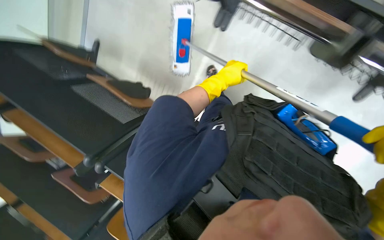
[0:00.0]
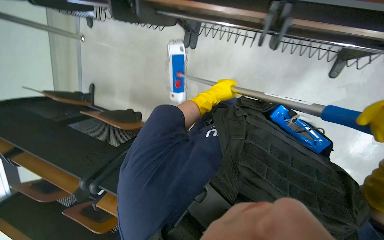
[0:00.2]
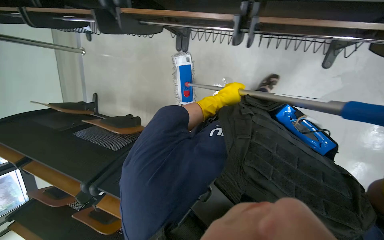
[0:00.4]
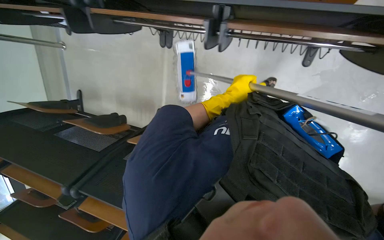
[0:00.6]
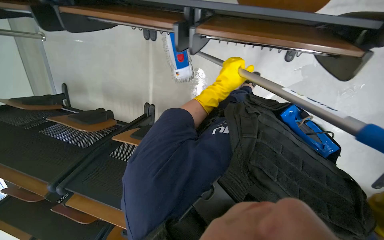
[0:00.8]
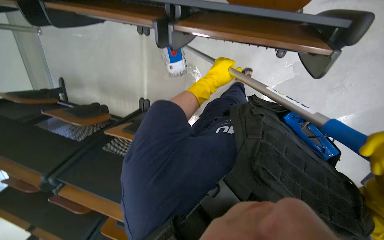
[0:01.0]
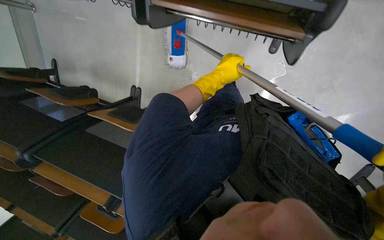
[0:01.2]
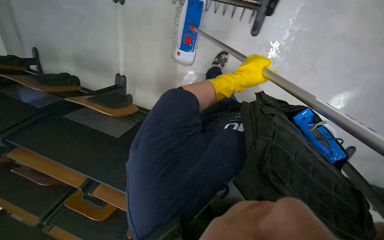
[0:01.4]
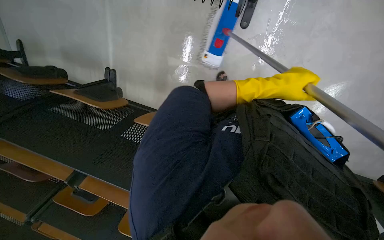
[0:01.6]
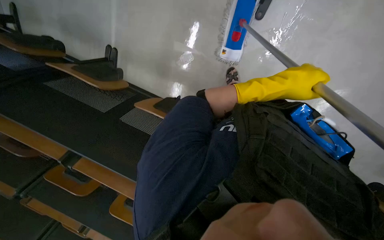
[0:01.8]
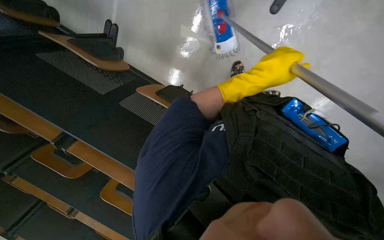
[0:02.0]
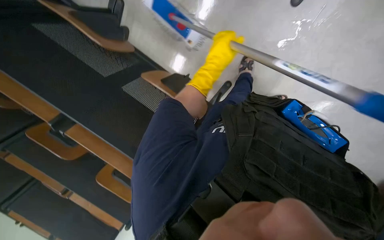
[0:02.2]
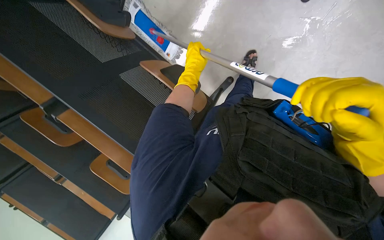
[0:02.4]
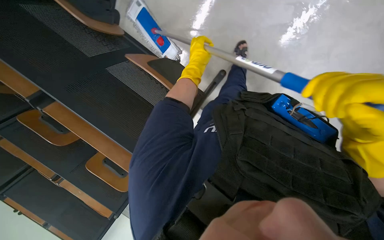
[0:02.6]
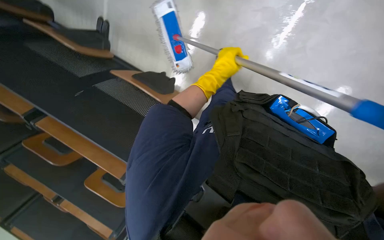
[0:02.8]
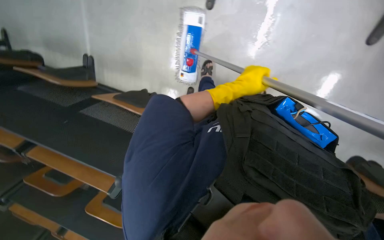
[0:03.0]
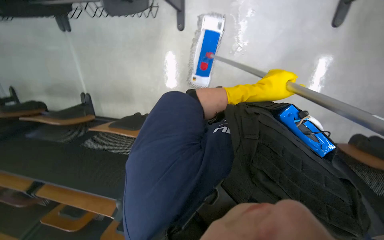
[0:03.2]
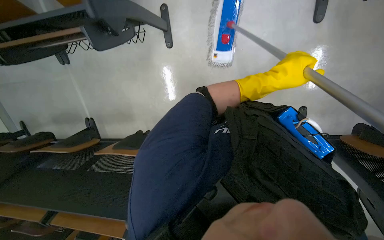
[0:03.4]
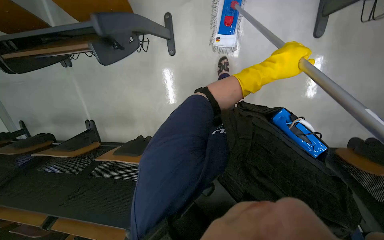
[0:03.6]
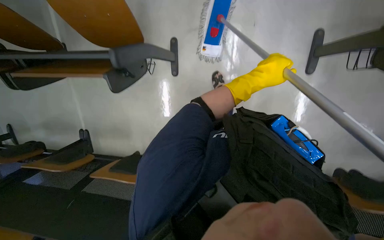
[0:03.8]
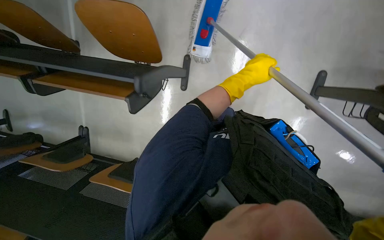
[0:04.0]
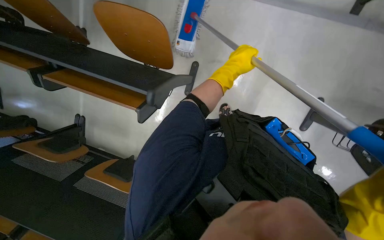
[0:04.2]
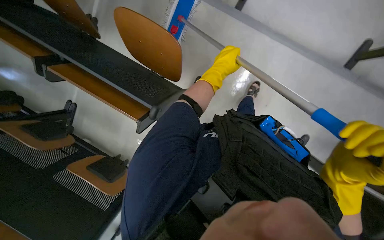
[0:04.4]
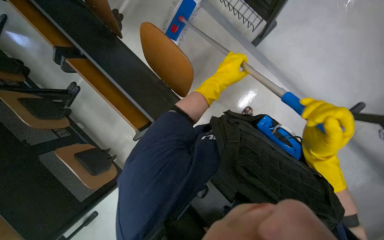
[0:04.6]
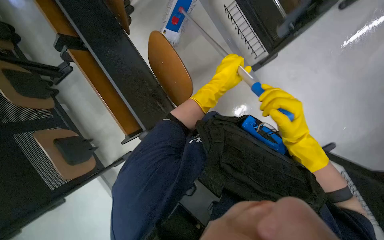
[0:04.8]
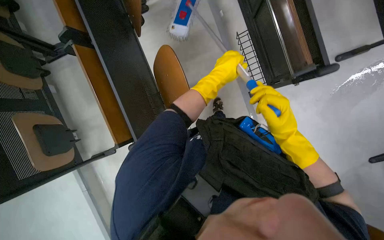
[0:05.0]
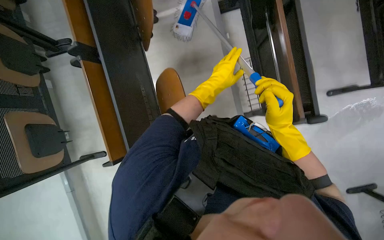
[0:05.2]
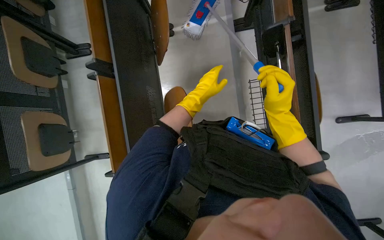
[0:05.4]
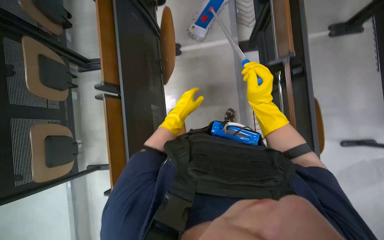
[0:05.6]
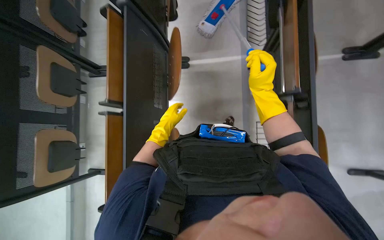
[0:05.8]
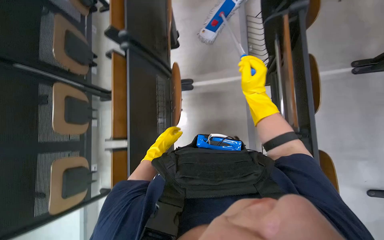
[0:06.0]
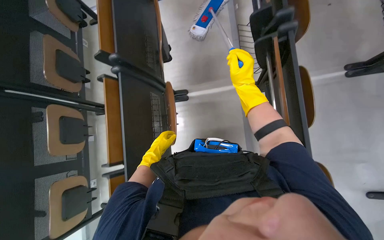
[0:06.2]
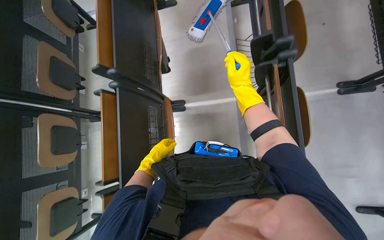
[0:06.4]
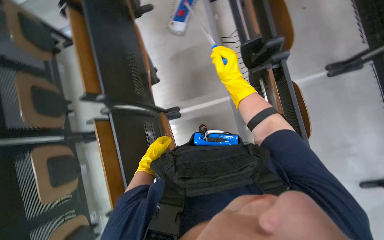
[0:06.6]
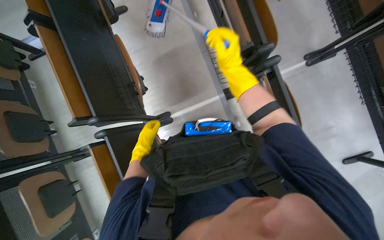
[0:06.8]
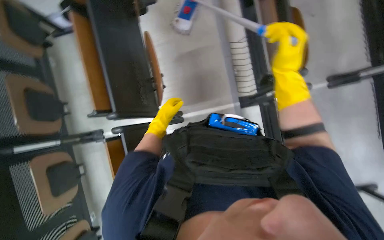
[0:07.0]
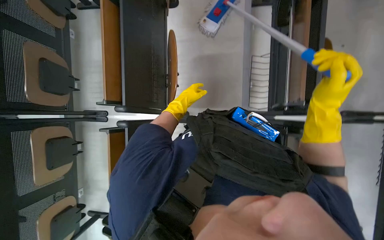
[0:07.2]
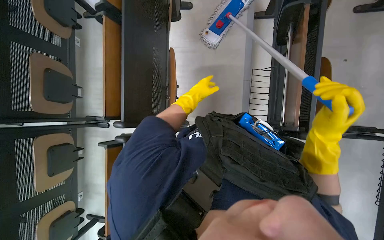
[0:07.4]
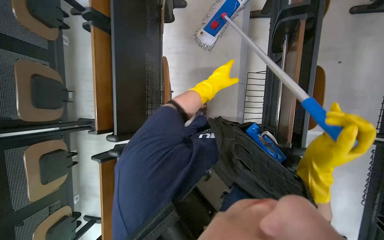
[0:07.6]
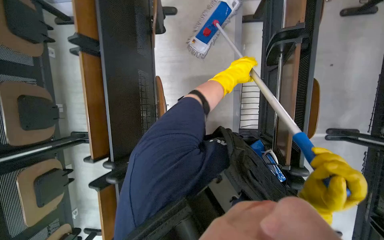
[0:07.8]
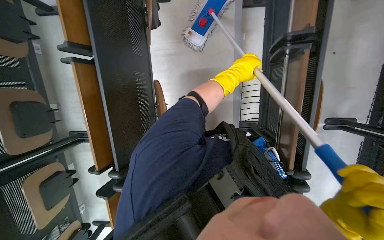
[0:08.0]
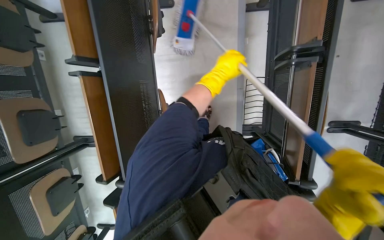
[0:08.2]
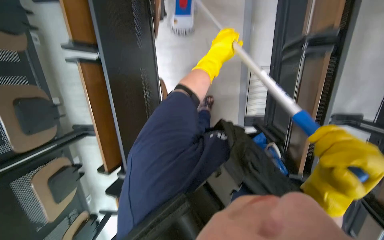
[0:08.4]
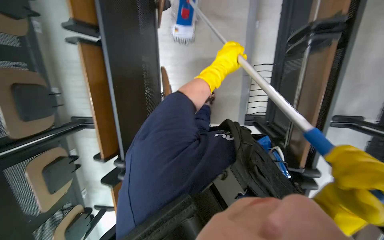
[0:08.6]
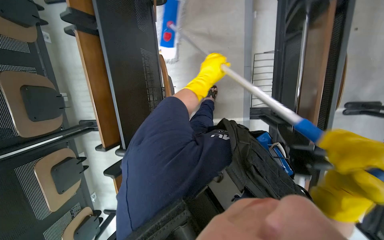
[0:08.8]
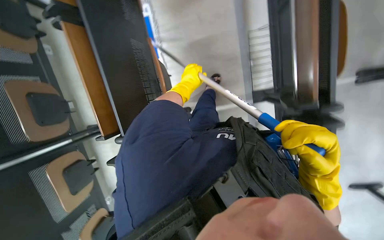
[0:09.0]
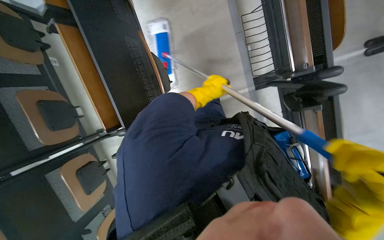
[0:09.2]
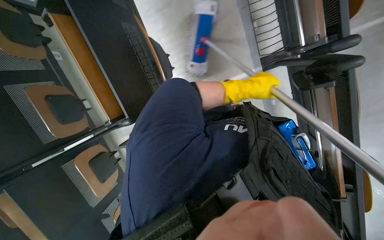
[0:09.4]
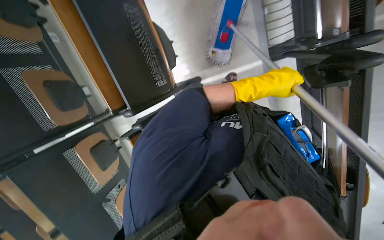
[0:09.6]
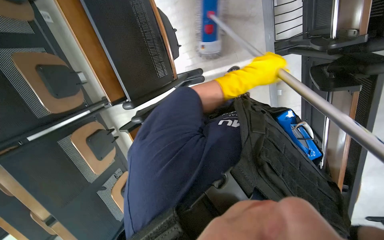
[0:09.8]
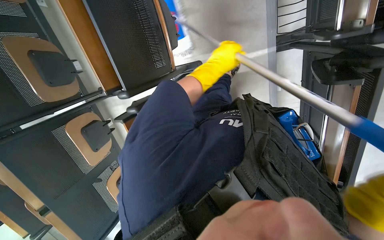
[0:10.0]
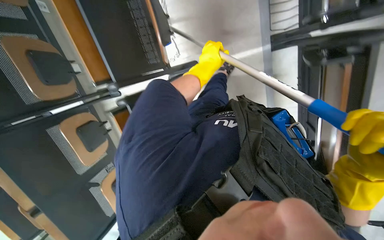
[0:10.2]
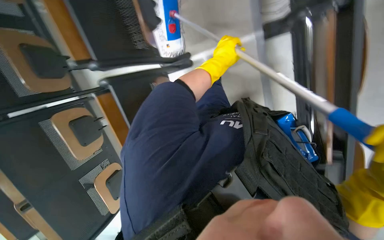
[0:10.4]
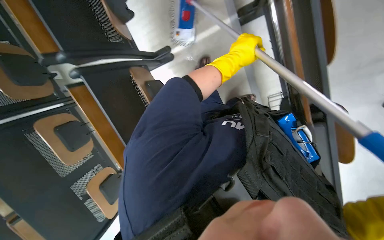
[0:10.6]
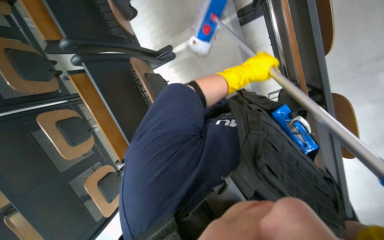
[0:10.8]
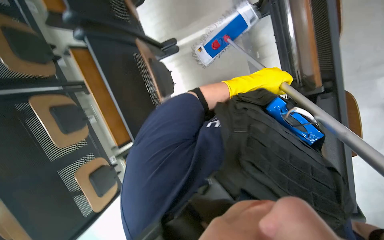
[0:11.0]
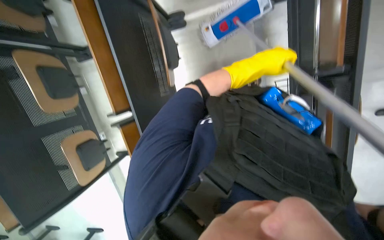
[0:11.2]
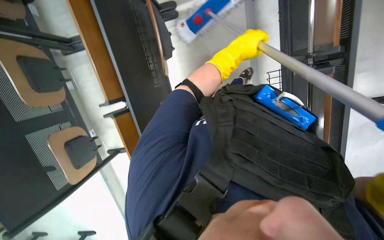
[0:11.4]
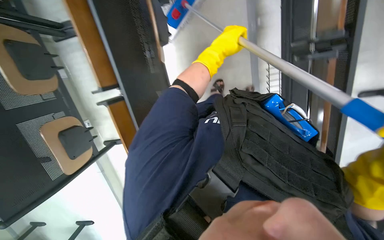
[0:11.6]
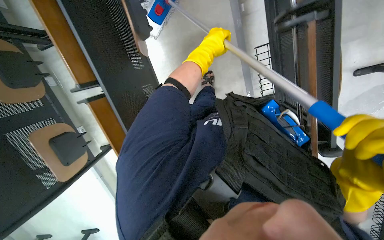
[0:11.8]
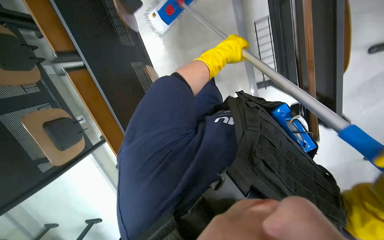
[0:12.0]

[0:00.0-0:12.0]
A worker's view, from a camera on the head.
Job: mopping floor.
The whole recording: Mopping lecture hall floor. The worker mops the floor in the lecture hall, moving chairs and other items as needed to clean the area.
0:00.0 to 0:01.6: The head travels to the right, about 50 cm.
0:01.6 to 0:03.0: The left hand shifts approximately 10 cm farther from the camera.
0:03.0 to 0:04.4: The head travels roughly 50 cm.
0:04.4 to 0:06.0: The camera is carried roughly 70 cm. The view tilts roughly 15 degrees upward. The scene rotates clockwise by about 55 degrees.
0:06.0 to 0:07.6: The camera is carried roughly 70 cm.
0:07.6 to 0:09.0: The left hand is displaced to the left by some 10 cm.
0:09.0 to 0:10.4: The left hand shifts roughly 25 cm to the right.
0:10.4 to 0:12.0: The left hand travels to the right and back again, roughly 15 cm each way.

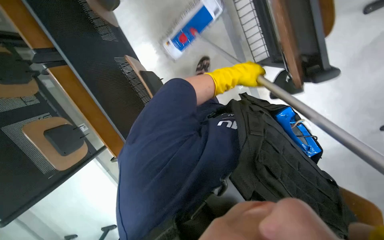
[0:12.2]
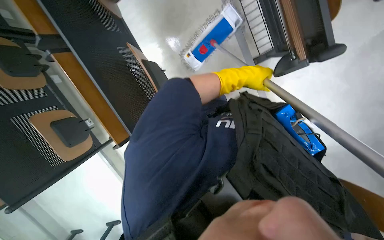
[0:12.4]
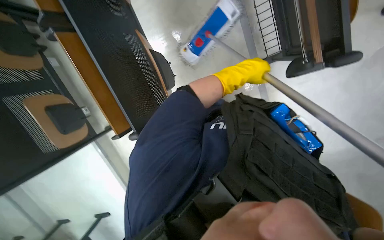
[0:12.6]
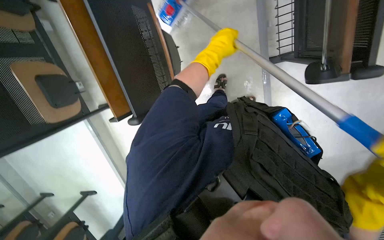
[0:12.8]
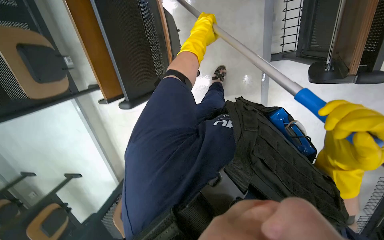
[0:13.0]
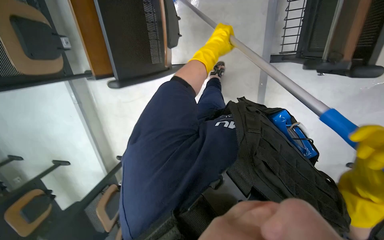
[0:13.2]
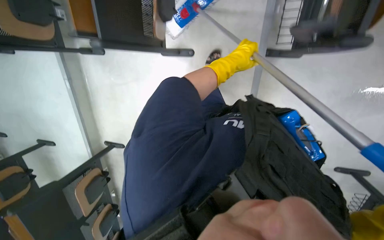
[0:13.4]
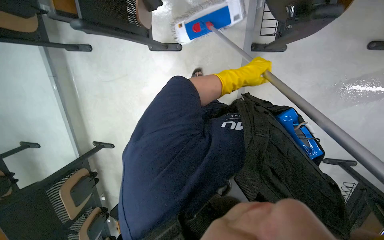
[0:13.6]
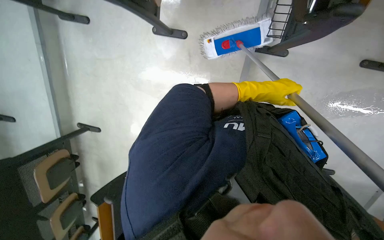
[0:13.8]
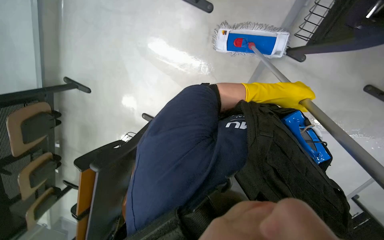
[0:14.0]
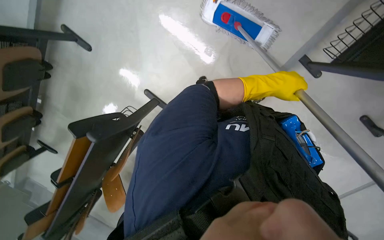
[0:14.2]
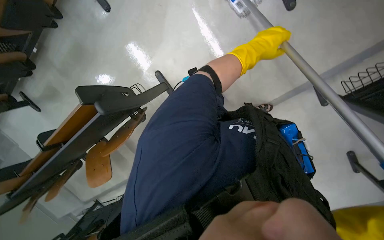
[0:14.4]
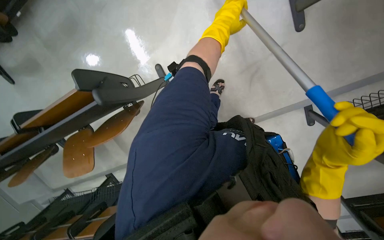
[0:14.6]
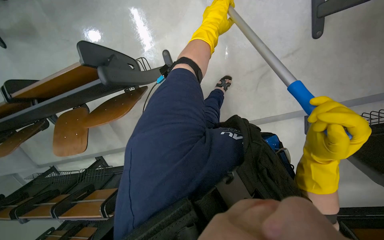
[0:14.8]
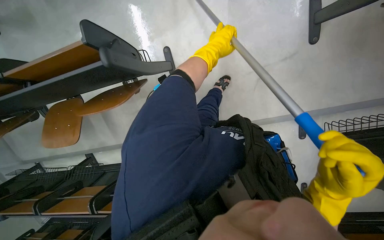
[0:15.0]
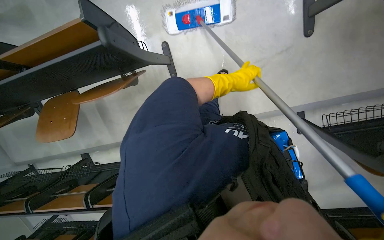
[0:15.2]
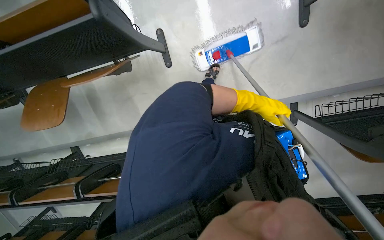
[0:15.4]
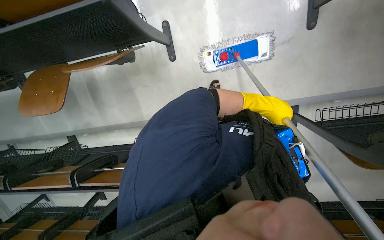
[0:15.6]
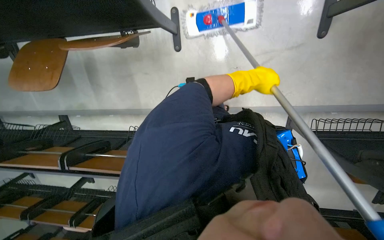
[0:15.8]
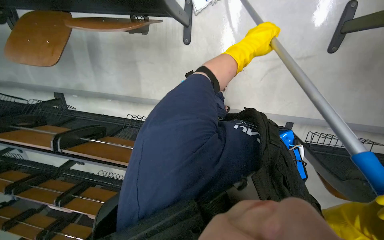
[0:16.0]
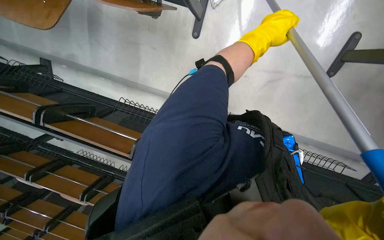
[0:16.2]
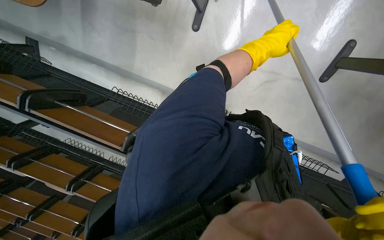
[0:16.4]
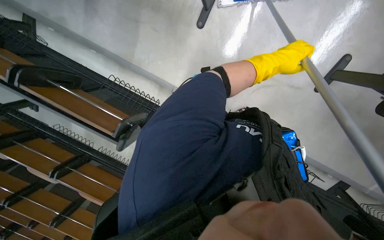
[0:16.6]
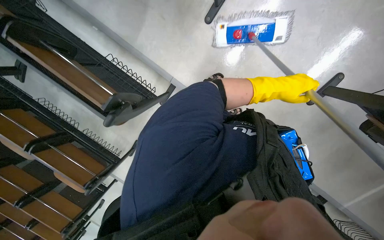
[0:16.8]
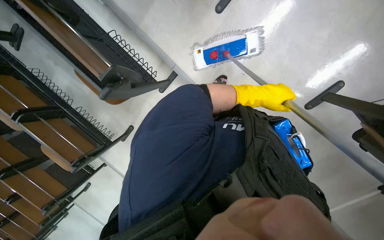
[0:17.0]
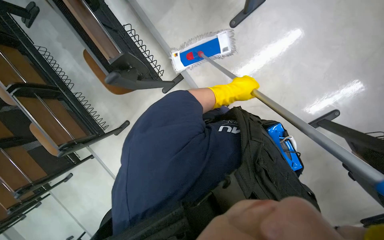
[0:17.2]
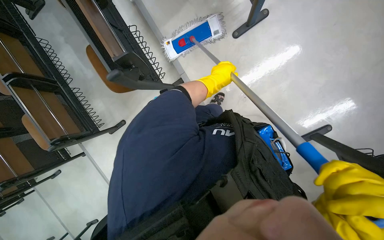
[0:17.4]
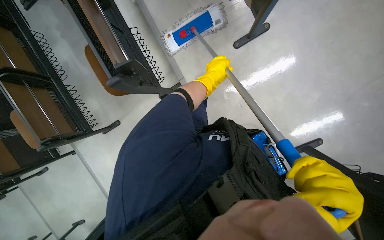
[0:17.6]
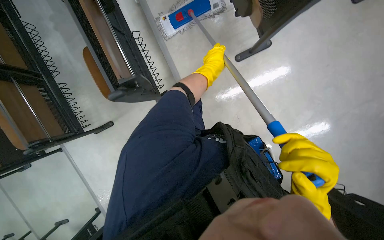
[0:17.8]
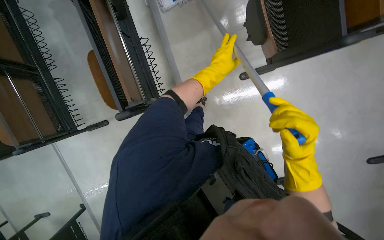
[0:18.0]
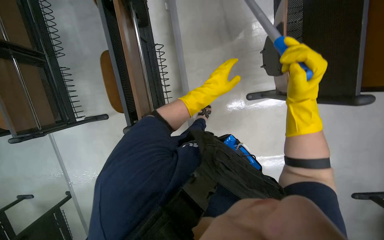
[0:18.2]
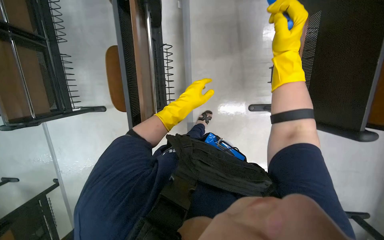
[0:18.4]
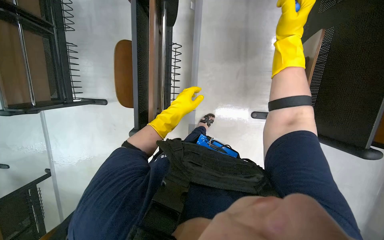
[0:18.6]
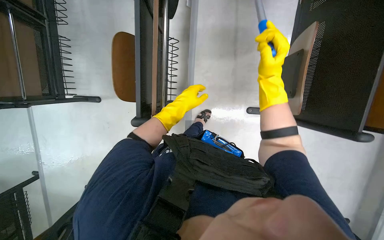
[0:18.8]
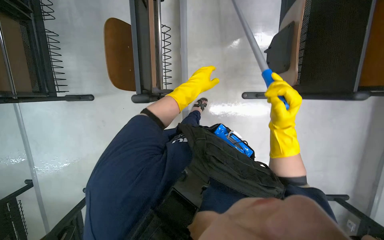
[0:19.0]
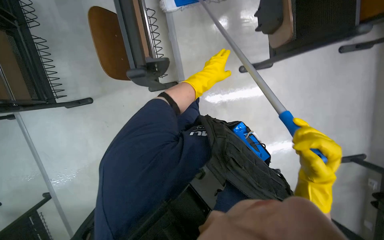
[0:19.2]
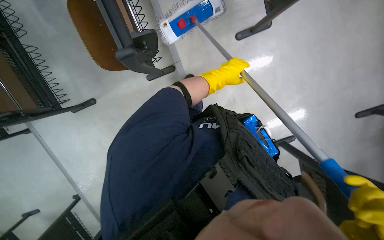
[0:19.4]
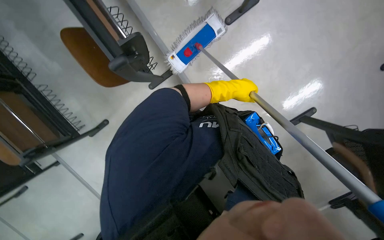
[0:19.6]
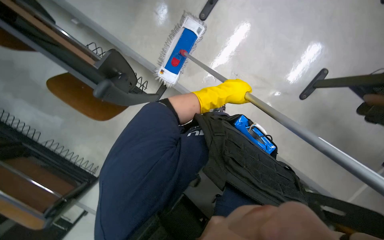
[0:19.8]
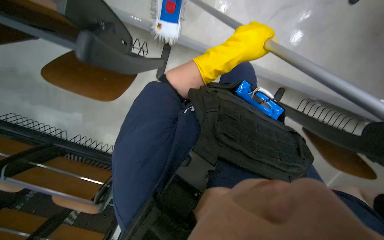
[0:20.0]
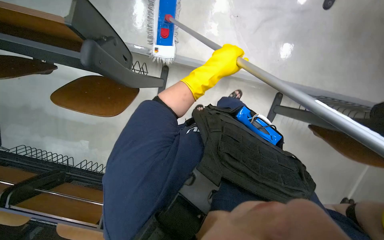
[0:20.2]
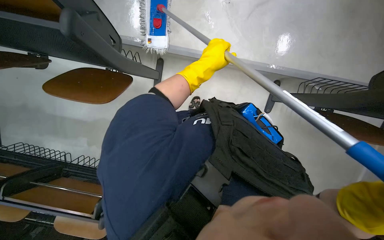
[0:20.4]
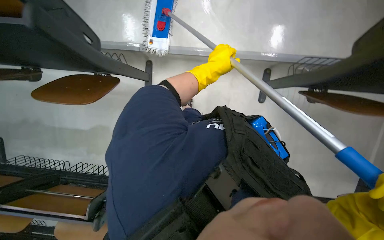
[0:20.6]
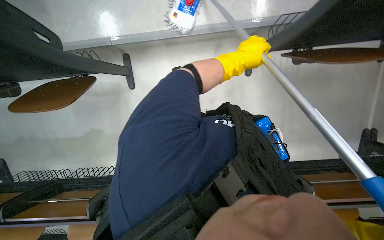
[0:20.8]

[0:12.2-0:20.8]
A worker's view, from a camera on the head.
Job: mopping floor.
The whole recording: Mopping lecture hall floor. The worker mops the floor in the lecture hall, moving chairs and other items as needed to clean the area.
0:12.2 to 0:13.6: Everything in view rotates about 25 degrees clockwise. The left hand shifts about 15 cm farther from the camera, and travels to the left and back again, about 25 cm each way.
0:13.6 to 0:15.0: The camera is carried roughly 40 cm. The view swings some 20 degrees to the right. The scene turns some 55 degrees clockwise in the picture.
0:15.0 to 0:16.6: The view swings approximately 20 degrees to the right. The scene turns some 35 degrees clockwise in the picture.
0:16.6 to 0:18.0: The scene rotates clockwise by some 35 degrees.
0:19.4 to 0:20.8: The head travels approximately 50 cm. The camera is aimed about 20 degrees further to the left. The scene turns approximately 70 degrees counterclockwise in the picture.
